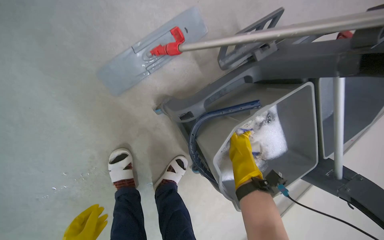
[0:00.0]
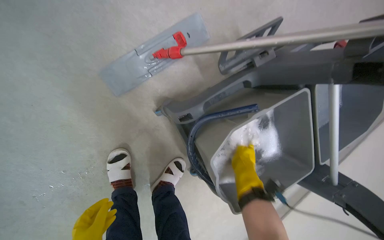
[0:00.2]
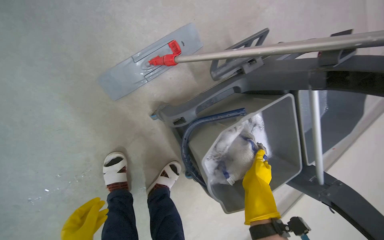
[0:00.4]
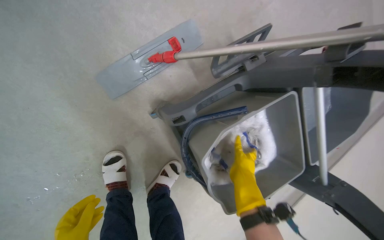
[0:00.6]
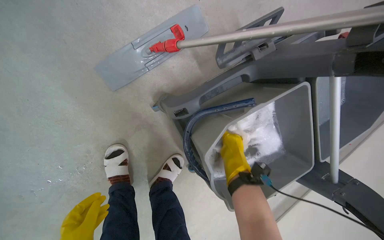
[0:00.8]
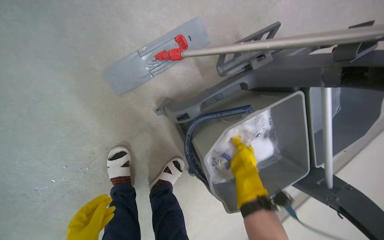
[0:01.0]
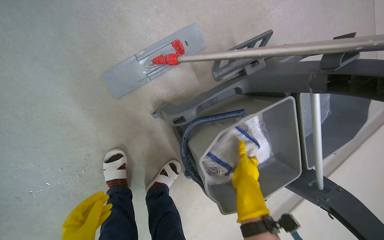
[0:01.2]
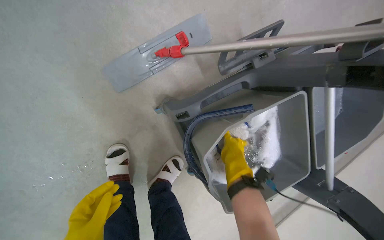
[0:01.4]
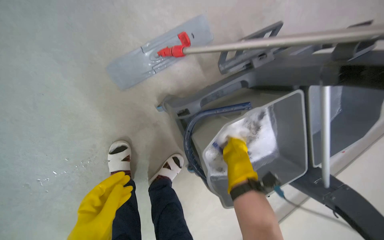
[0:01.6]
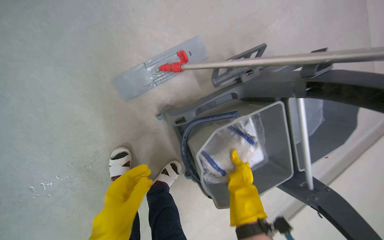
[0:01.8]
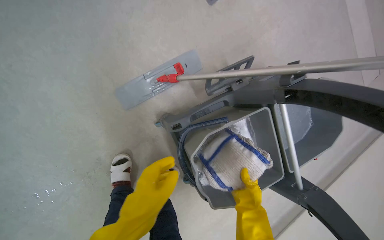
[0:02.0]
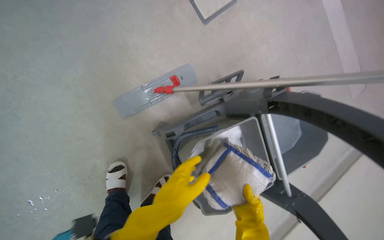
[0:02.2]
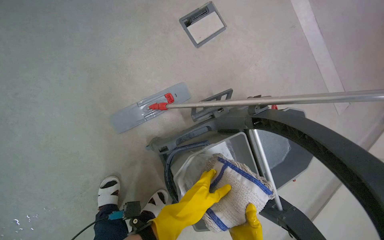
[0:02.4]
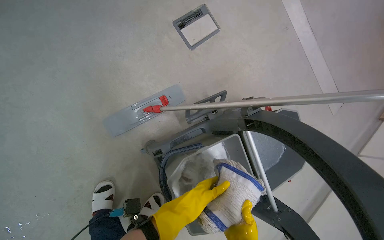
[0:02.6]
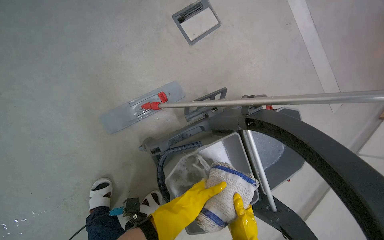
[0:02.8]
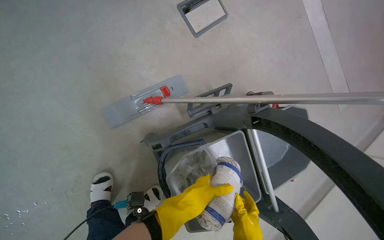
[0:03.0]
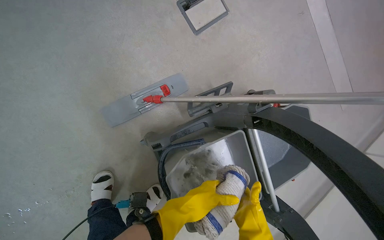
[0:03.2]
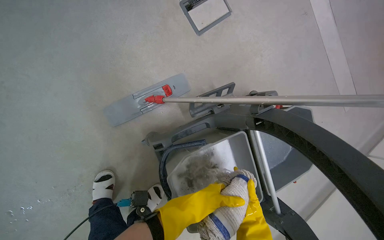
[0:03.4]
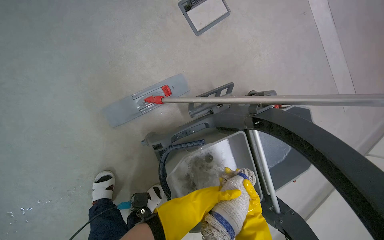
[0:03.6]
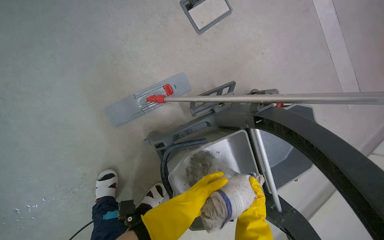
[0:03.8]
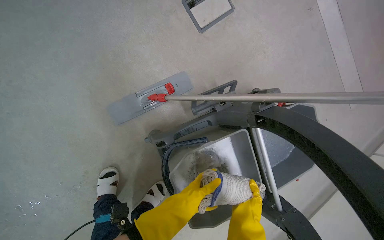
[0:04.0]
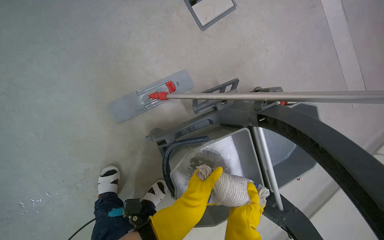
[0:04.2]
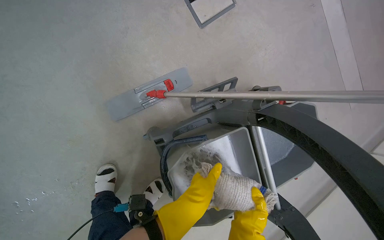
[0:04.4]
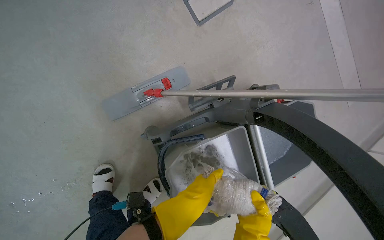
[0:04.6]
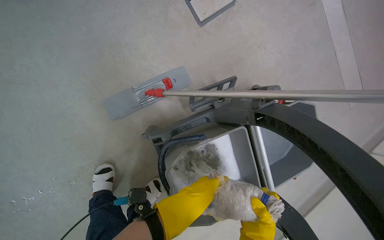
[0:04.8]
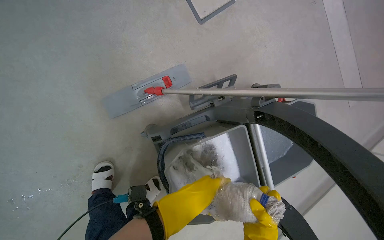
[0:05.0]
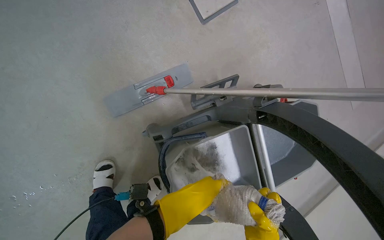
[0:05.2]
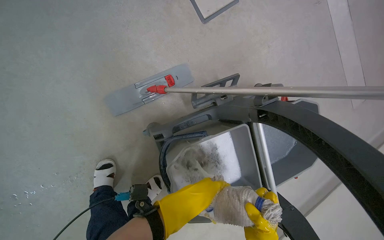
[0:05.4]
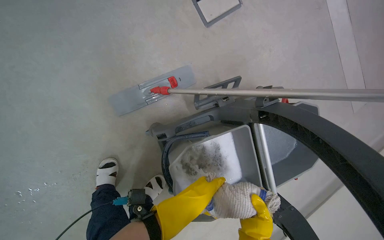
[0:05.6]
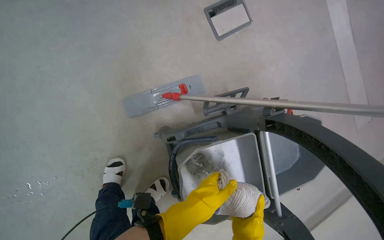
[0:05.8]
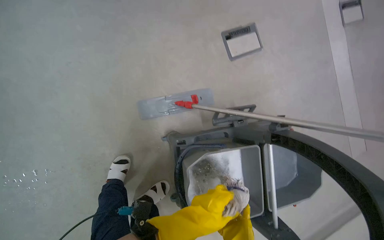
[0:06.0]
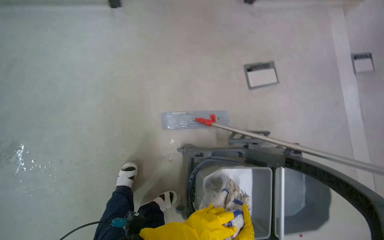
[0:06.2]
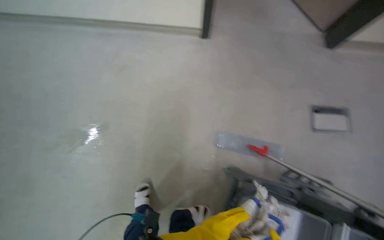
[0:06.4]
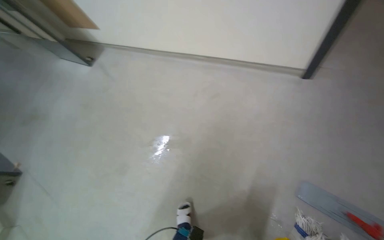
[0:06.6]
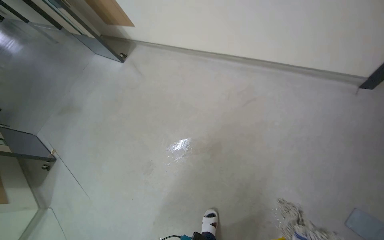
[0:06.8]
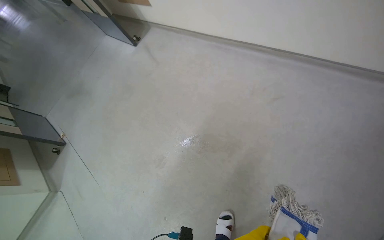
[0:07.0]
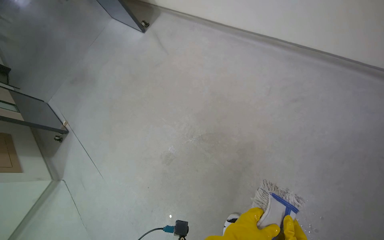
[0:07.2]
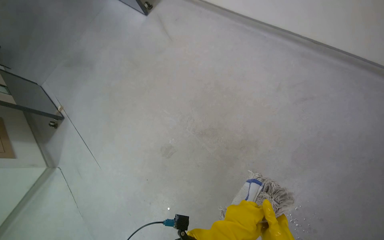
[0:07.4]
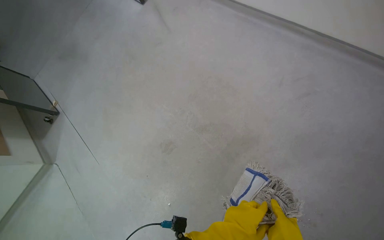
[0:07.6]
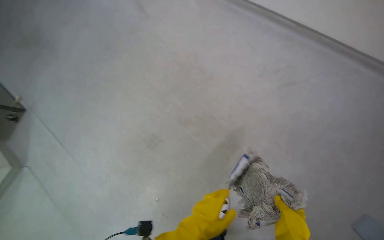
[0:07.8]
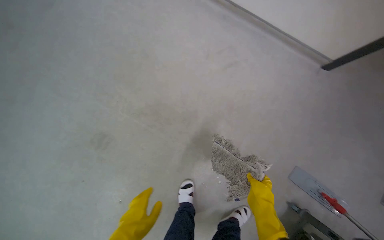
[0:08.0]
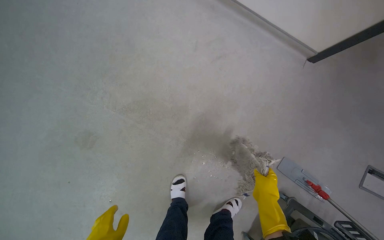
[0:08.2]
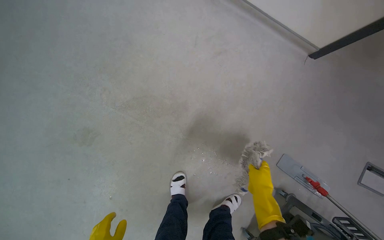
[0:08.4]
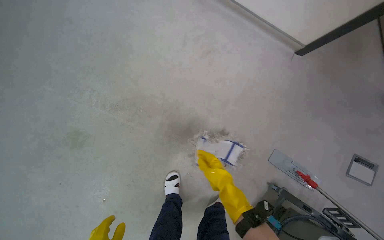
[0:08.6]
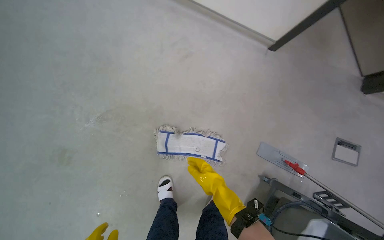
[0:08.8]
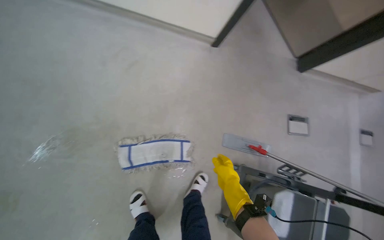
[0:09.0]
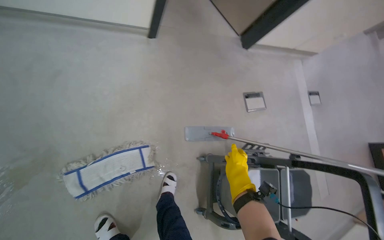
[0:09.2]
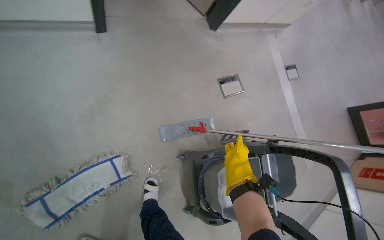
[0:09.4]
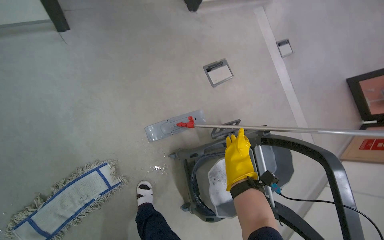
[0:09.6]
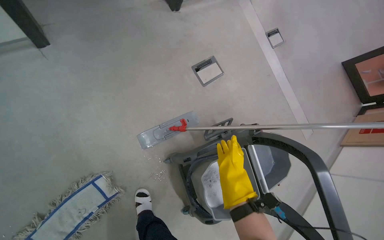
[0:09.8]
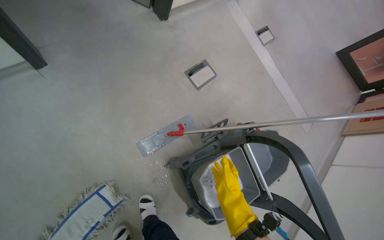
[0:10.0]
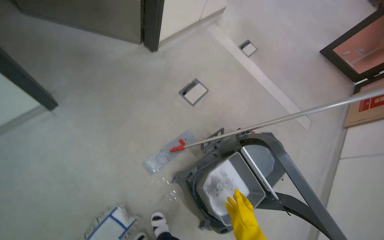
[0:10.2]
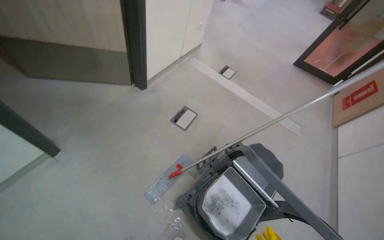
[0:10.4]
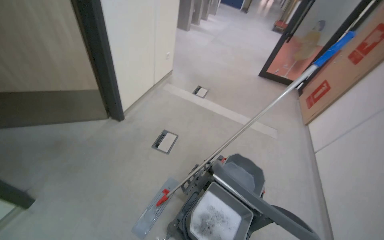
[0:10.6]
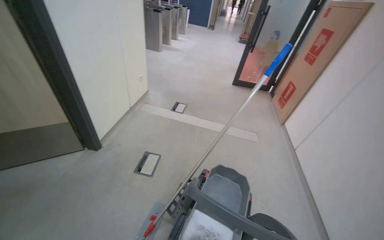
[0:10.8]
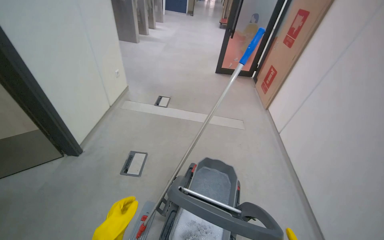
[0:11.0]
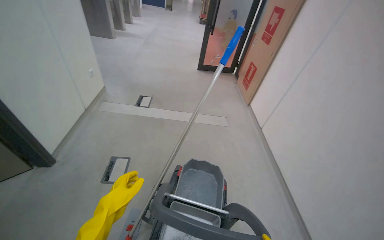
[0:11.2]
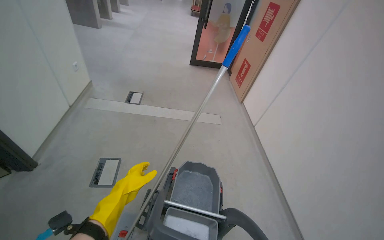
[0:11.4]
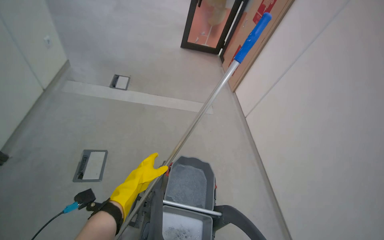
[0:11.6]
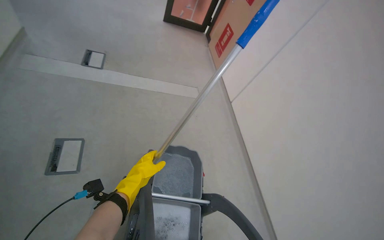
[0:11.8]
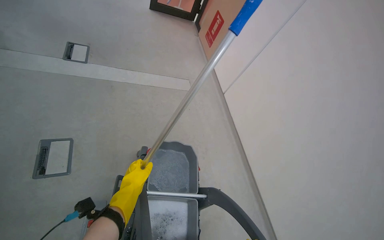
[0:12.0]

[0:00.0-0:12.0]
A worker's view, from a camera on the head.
Job: mopping floor.
The whole recording: Mopping hallway floor. The worker mops the hallway floor, wringing out the mop head and moving the cleaning cart as needed.
0:00.0 to 0:01.6: The right hand swings nearer and farther, approximately 10 cm each way, with 3 reversals.
0:01.6 to 0:03.0: The view tilts some 15 degrees upward.
0:06.0 to 0:07.6: The camera travels approximately 70 cm. The head rotates about 60 degrees to the left.
0:07.6 to 0:09.0: The head turns to the right by roughly 50 degrees.
0:09.0 to 0:10.4: The camera travels roughly 60 cm. The scene rotates counterclockwise by roughly 60 degrees.
0:10.4 to 0:12.0: The head travels some 50 cm. The head rotates some 45 degrees to the right.

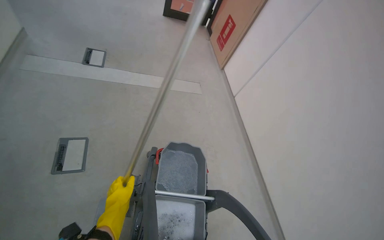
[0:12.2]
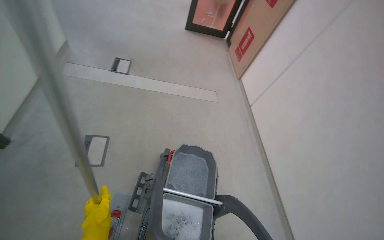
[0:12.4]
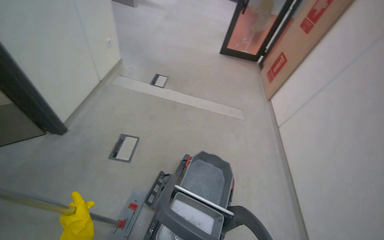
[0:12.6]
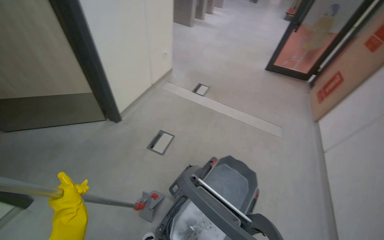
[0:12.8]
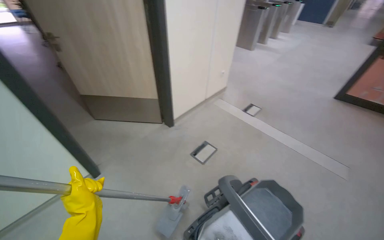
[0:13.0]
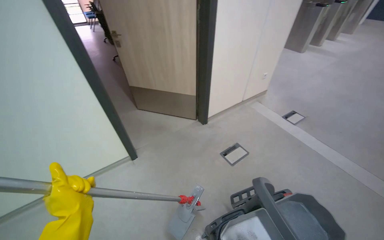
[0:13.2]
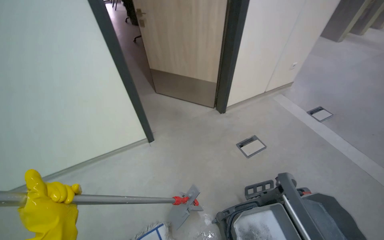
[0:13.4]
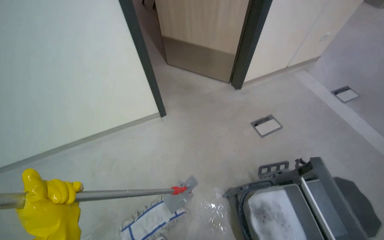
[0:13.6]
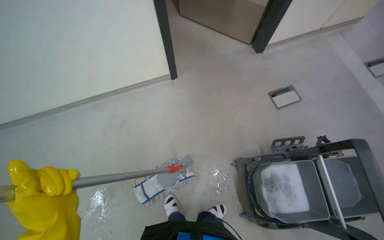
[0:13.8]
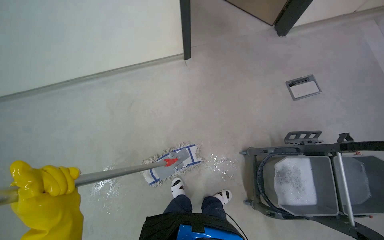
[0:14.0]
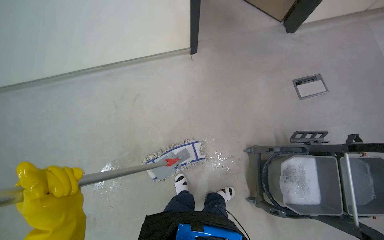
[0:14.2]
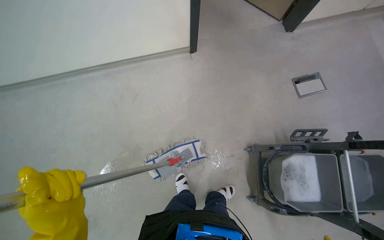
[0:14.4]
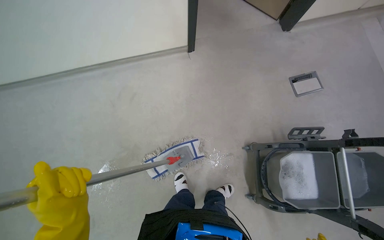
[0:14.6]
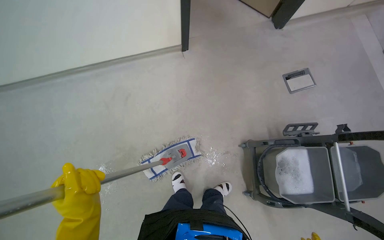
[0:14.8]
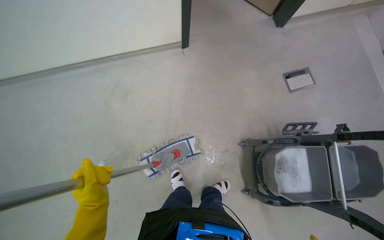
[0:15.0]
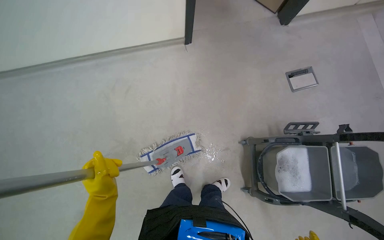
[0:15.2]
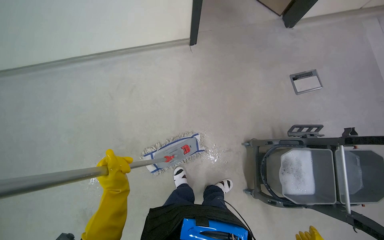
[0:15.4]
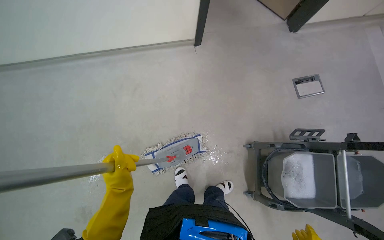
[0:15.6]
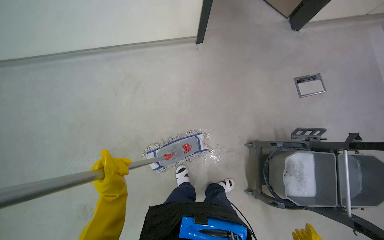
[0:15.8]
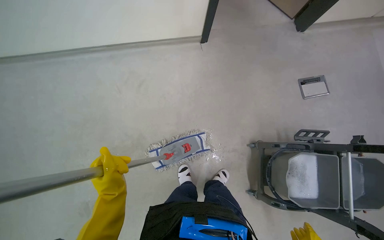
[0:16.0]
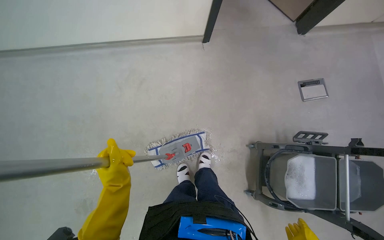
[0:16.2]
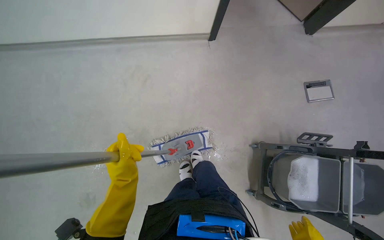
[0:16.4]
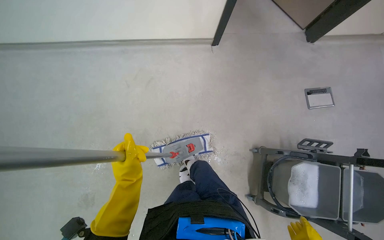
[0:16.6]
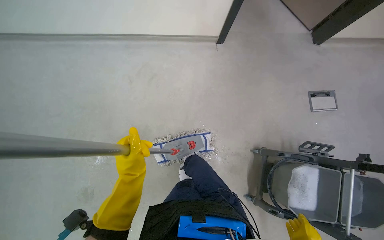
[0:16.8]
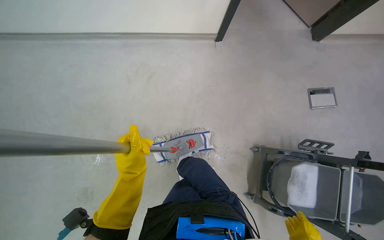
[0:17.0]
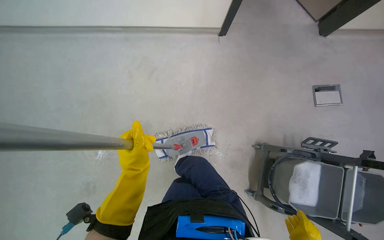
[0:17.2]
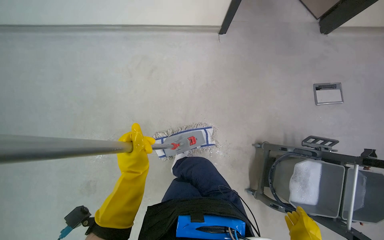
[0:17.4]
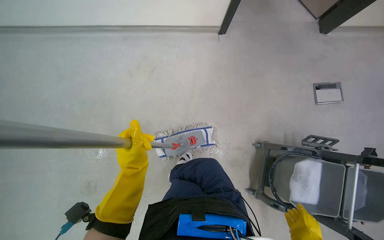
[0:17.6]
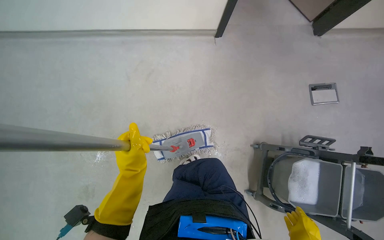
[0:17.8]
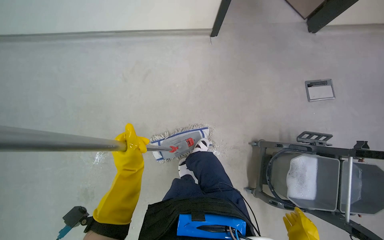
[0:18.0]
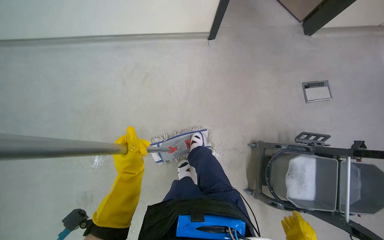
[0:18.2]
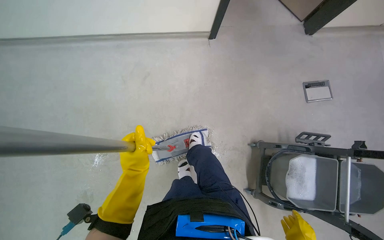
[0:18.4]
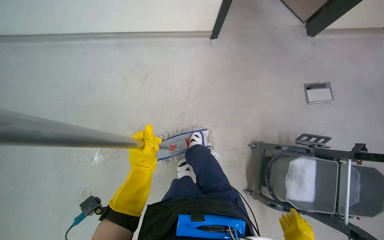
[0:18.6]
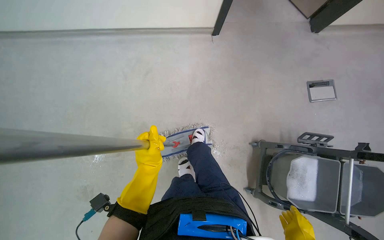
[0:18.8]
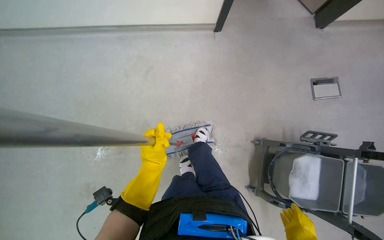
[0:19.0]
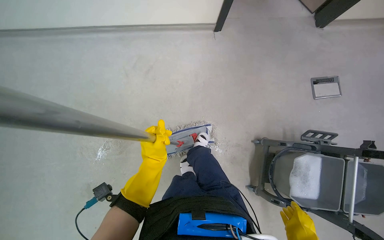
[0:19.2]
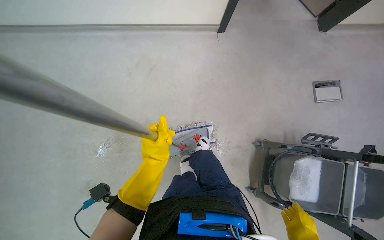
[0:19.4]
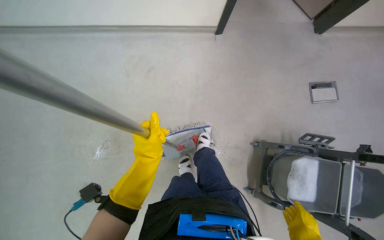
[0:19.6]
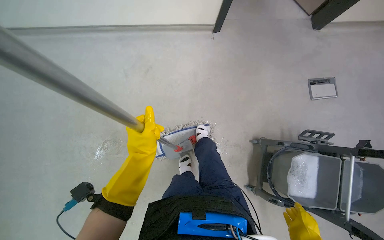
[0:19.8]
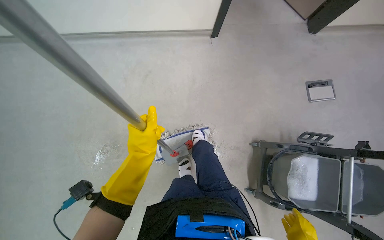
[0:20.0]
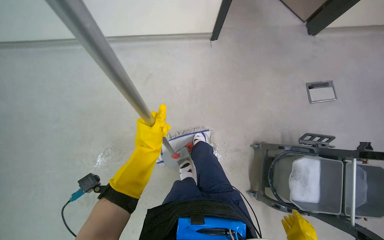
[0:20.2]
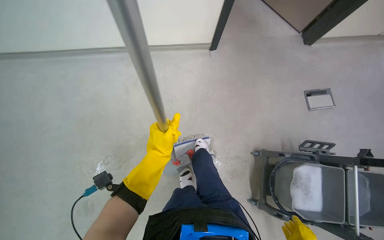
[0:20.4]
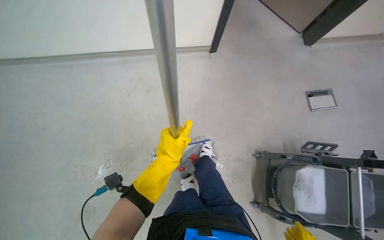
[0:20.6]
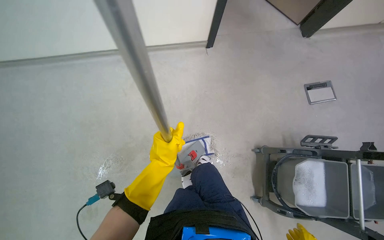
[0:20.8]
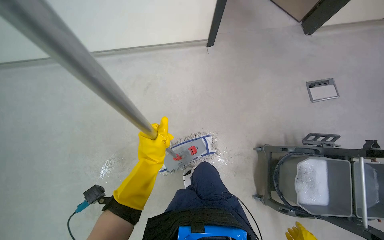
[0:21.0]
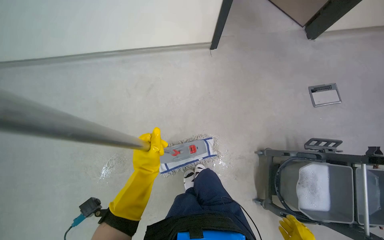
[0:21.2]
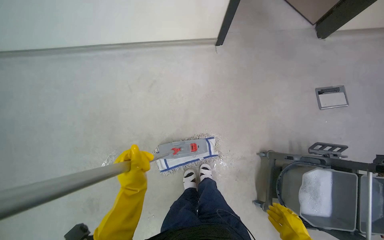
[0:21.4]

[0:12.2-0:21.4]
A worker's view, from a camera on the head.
Job: mopping floor.
The whole recording: Mopping hallway floor. The worker mops the hallway floor, wringing out the mop head and moving the cleaning cart as needed.
0:12.2 to 0:13.8: The camera travels roughly 60 cm. The wearer looks some 80 degrees further to the left.
0:13.8 to 0:15.2: The left hand is displaced farther from the camera by approximately 15 cm.
